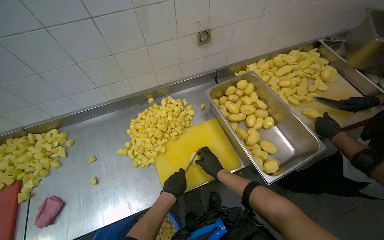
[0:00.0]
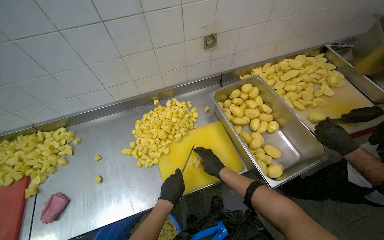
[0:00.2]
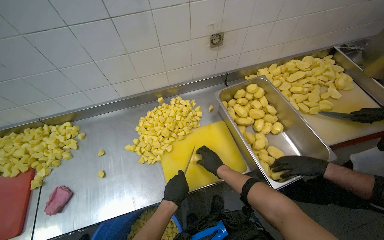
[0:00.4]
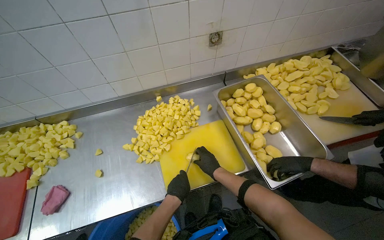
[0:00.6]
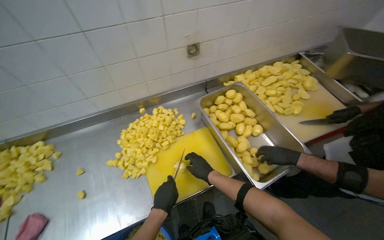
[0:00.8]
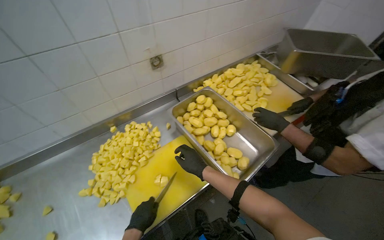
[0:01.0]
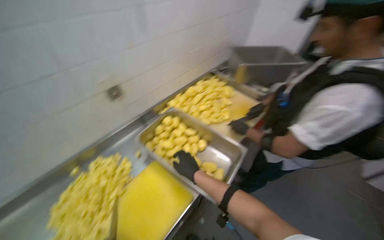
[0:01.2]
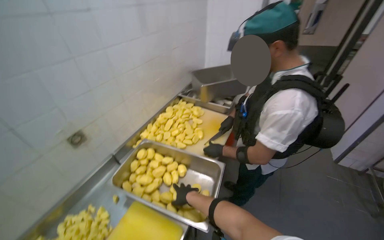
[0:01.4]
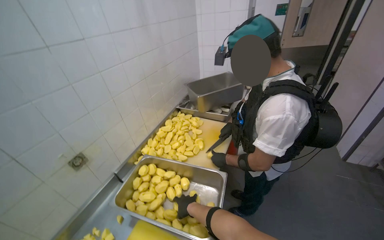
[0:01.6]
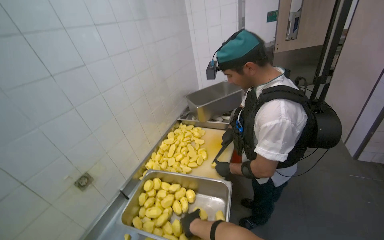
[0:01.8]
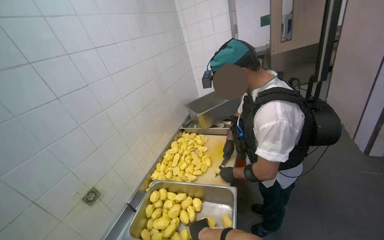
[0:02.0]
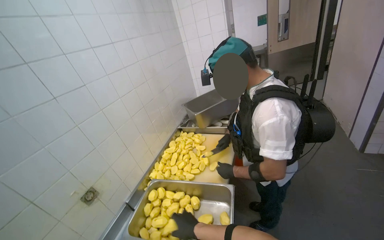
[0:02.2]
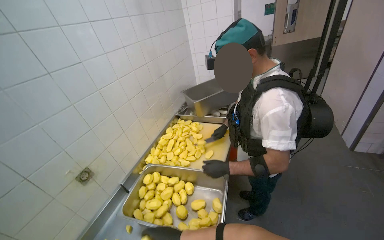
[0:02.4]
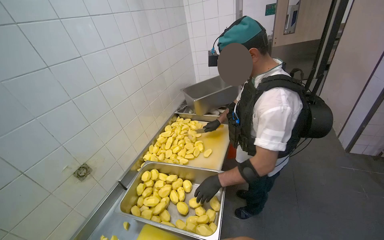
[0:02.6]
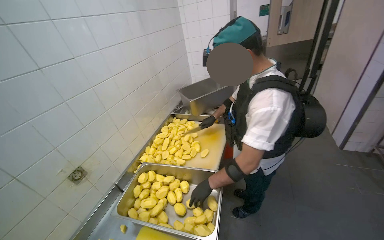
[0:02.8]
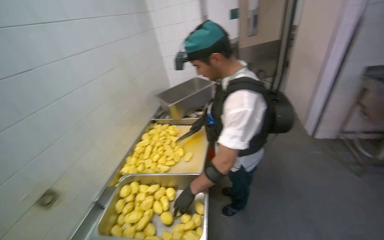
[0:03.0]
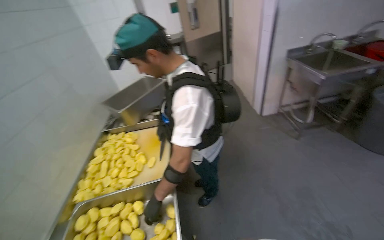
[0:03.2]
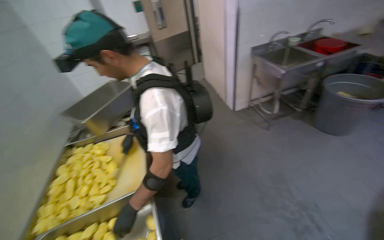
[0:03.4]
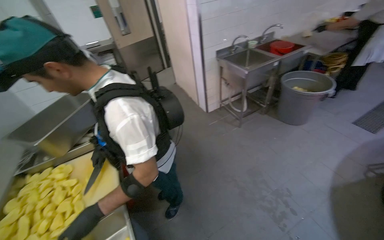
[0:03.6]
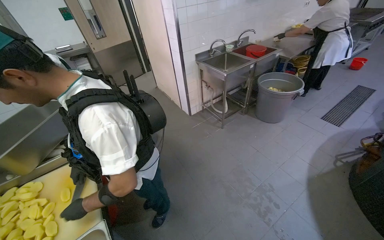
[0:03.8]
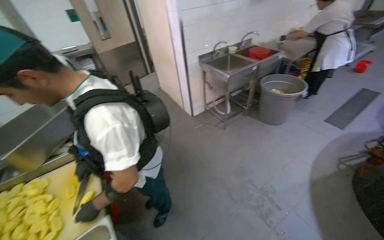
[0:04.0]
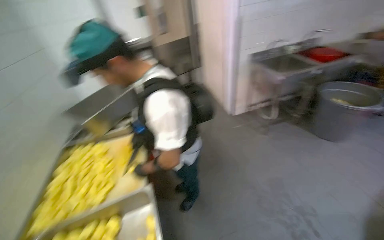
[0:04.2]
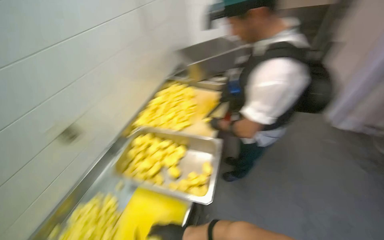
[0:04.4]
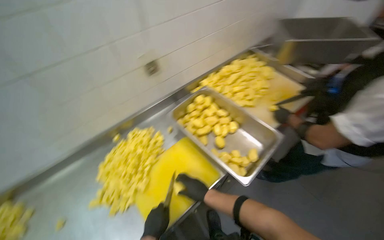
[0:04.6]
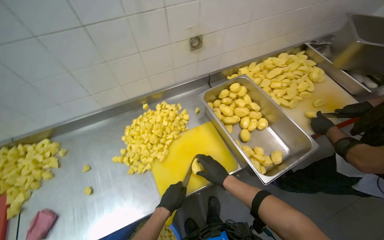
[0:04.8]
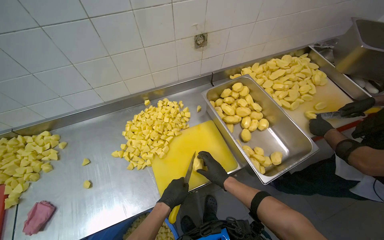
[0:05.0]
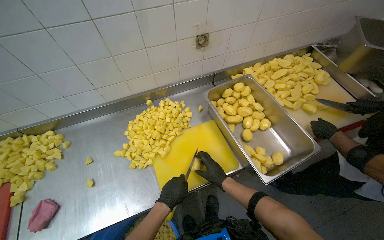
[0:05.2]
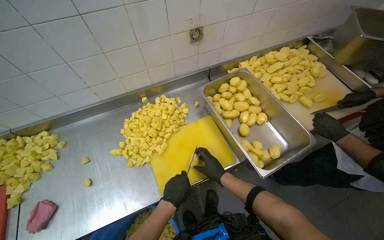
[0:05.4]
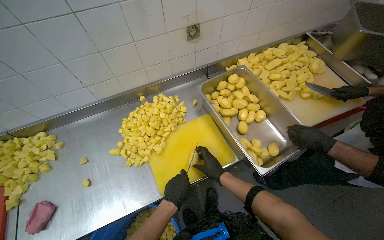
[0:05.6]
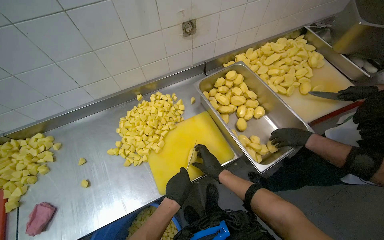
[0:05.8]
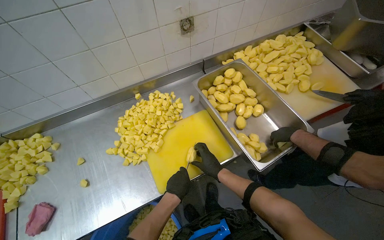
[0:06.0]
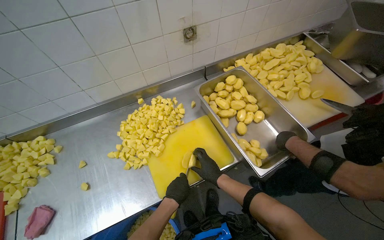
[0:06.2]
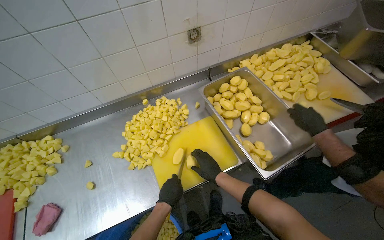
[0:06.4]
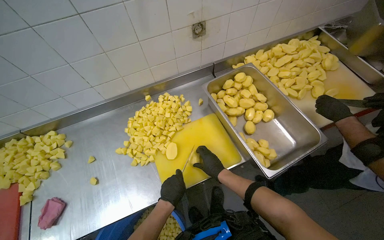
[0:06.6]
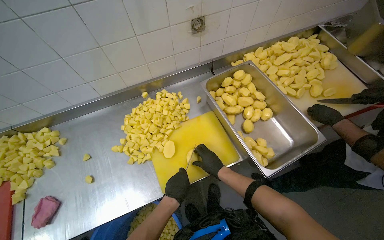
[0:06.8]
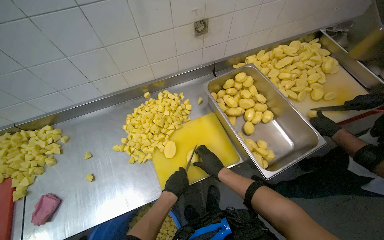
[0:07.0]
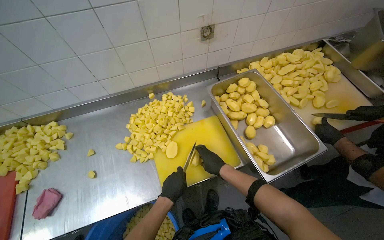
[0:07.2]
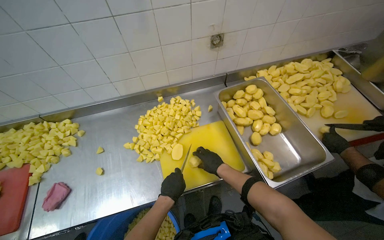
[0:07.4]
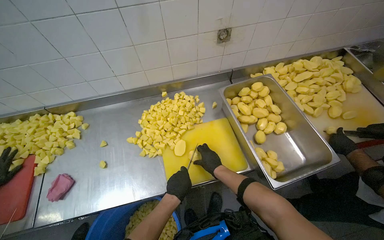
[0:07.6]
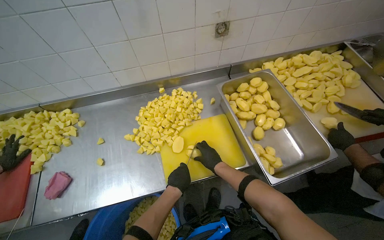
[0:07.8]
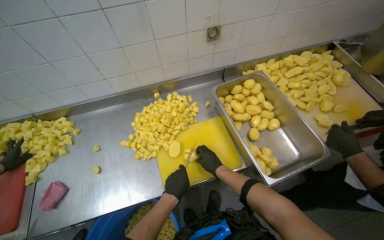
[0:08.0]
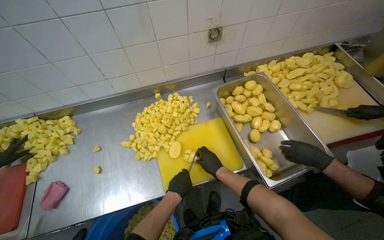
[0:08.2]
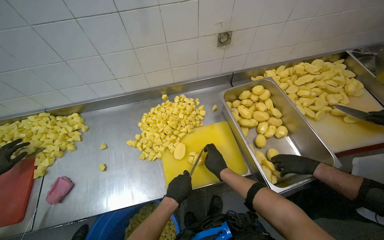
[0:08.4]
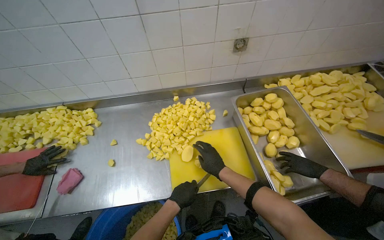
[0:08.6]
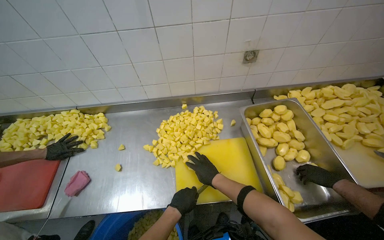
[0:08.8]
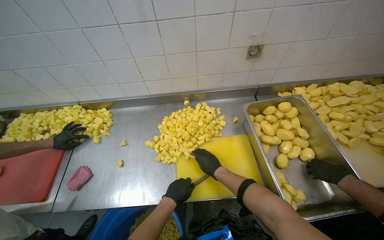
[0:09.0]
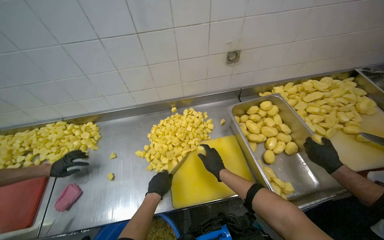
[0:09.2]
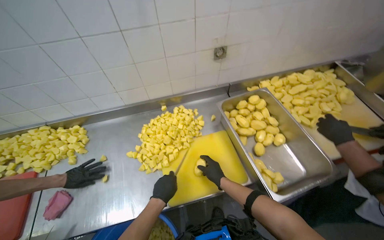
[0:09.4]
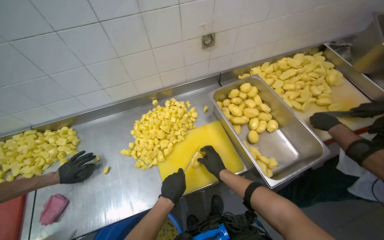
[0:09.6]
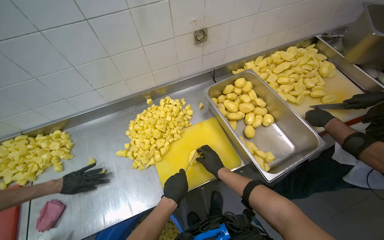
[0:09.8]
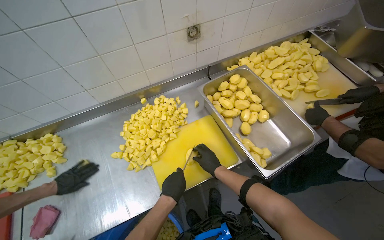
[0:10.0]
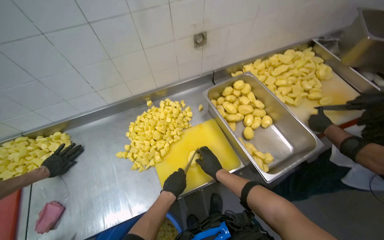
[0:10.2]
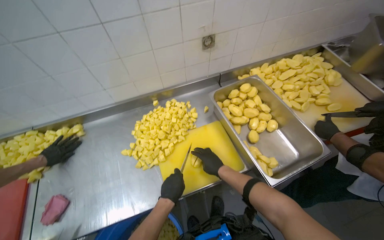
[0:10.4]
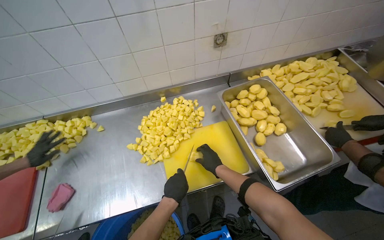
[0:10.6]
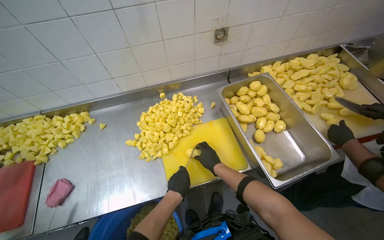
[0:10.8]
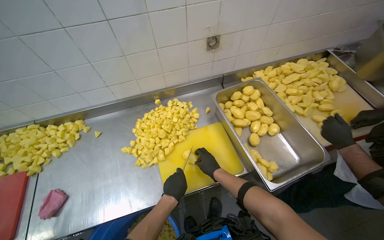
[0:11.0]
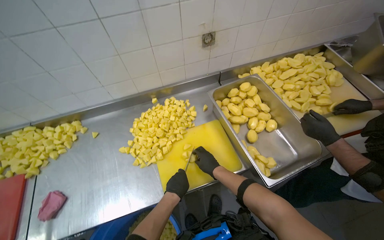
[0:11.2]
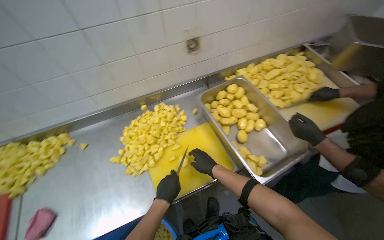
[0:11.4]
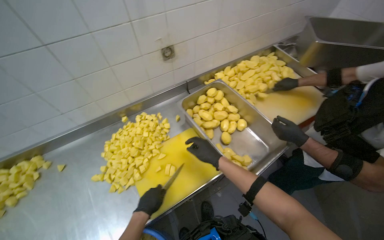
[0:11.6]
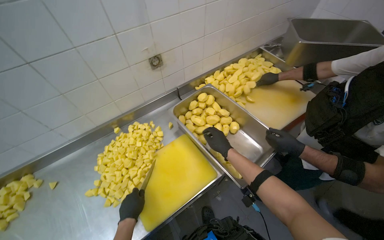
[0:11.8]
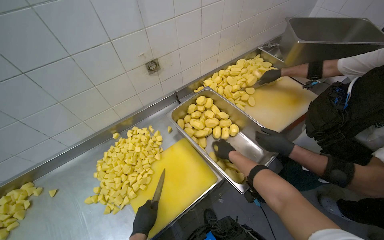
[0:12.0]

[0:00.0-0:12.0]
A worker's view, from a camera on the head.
Job: preparing food.
The whole recording: Cutting potatoes into cubes. The worker continues cutting peeled potatoes into cubes on a yellow cutting board.
0:00.0 to 0:01.6: The head turns to the right by approximately 45 degrees. The view tilts approximately 25 degrees upward.
0:04.4 to 0:06.0: The head rotates approximately 45 degrees to the left. The view tips downward by approximately 20 degrees.
0:06.0 to 0:07.6: The hands make small movements and keep their place.
0:07.6 to 0:09.0: The hands stay close to where they were, moving slightly.
0:10.4 to 0:12.0: The right hand travels to the right by roughly 20 cm.

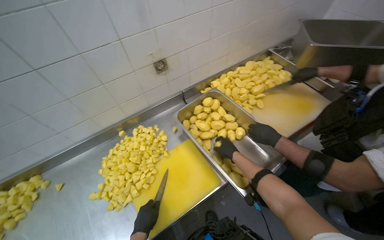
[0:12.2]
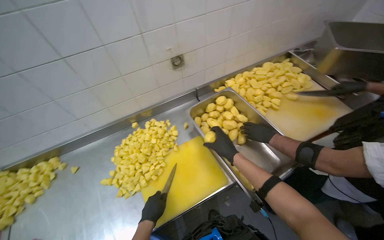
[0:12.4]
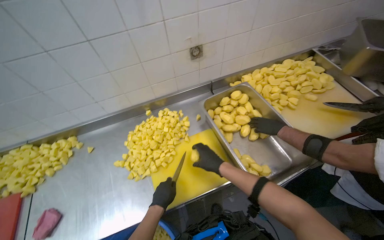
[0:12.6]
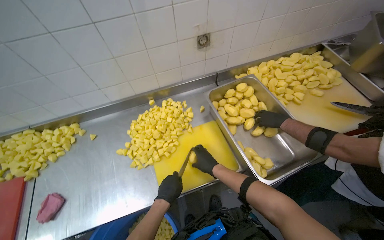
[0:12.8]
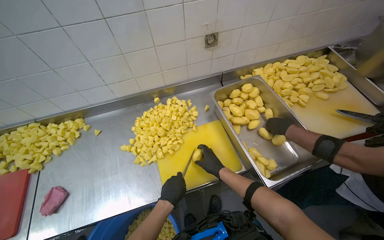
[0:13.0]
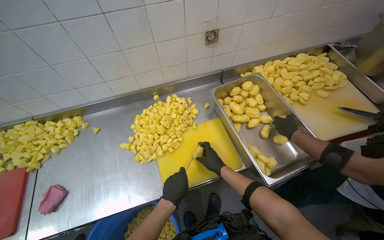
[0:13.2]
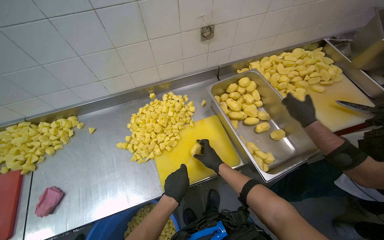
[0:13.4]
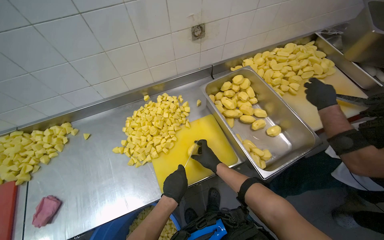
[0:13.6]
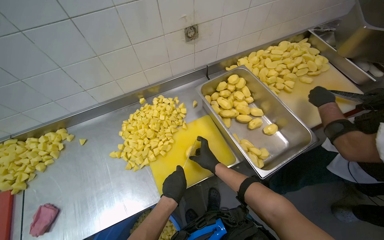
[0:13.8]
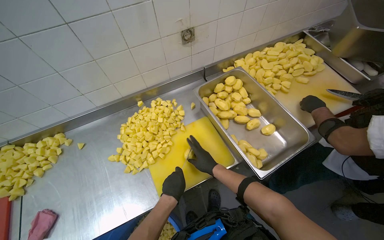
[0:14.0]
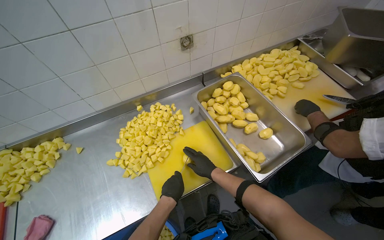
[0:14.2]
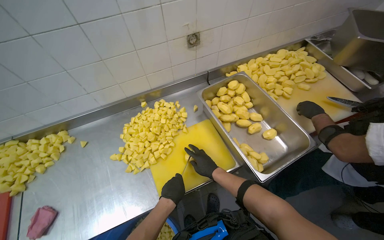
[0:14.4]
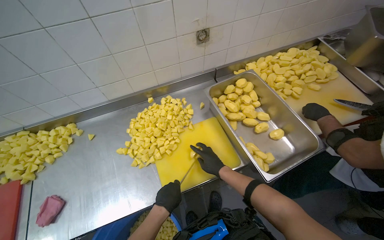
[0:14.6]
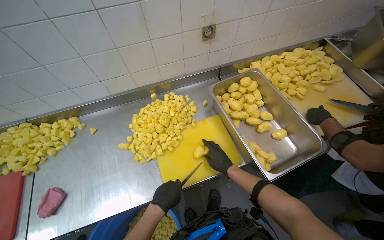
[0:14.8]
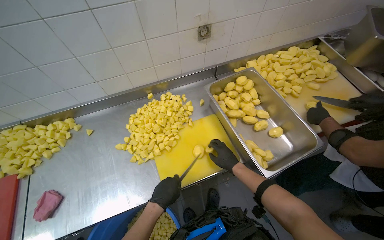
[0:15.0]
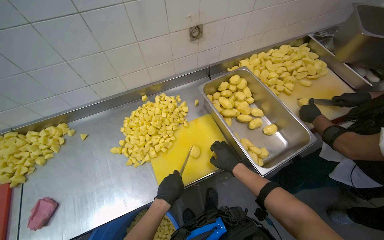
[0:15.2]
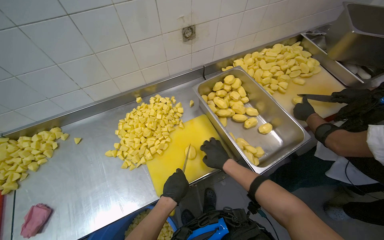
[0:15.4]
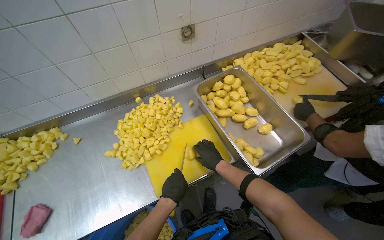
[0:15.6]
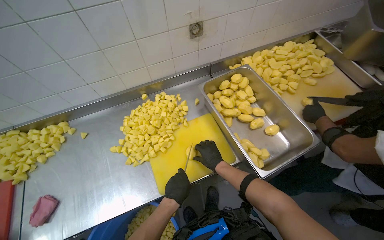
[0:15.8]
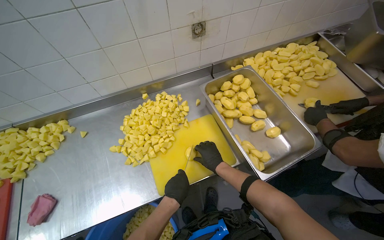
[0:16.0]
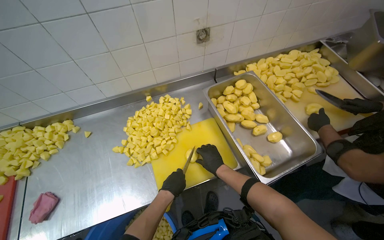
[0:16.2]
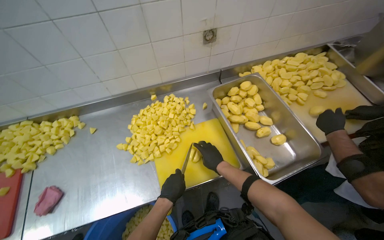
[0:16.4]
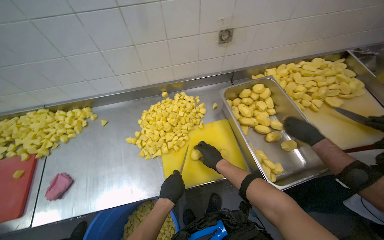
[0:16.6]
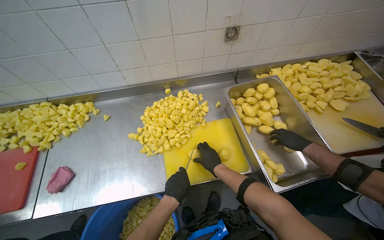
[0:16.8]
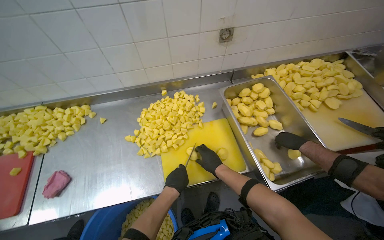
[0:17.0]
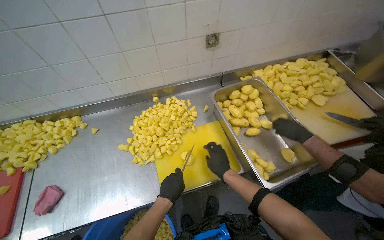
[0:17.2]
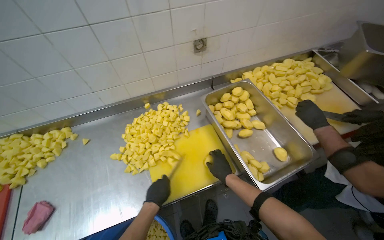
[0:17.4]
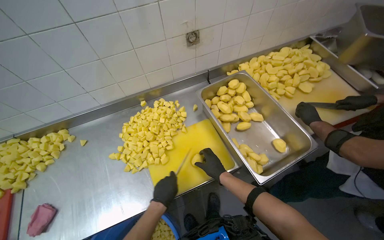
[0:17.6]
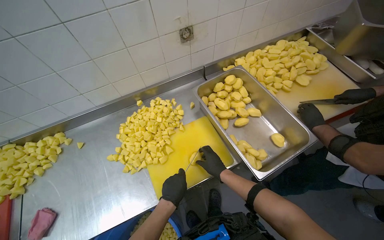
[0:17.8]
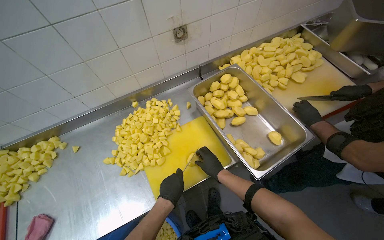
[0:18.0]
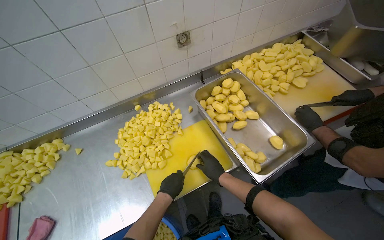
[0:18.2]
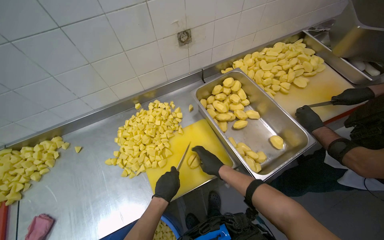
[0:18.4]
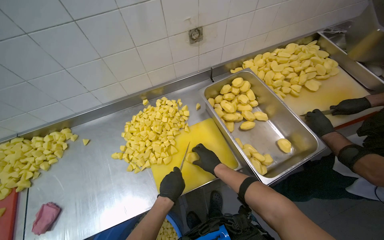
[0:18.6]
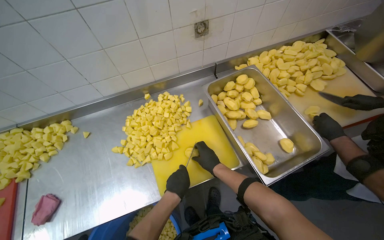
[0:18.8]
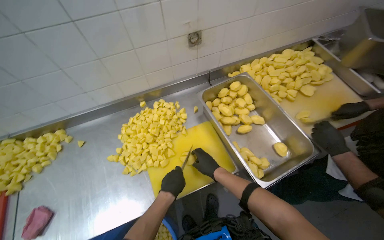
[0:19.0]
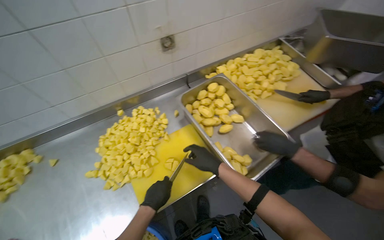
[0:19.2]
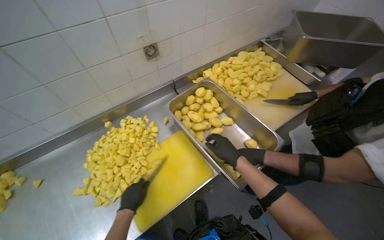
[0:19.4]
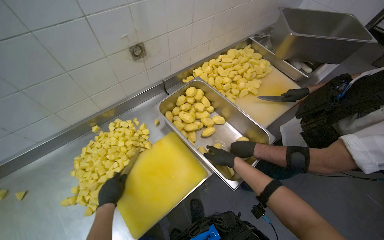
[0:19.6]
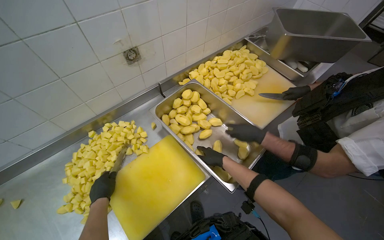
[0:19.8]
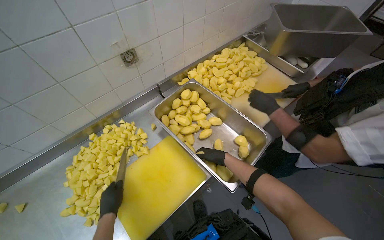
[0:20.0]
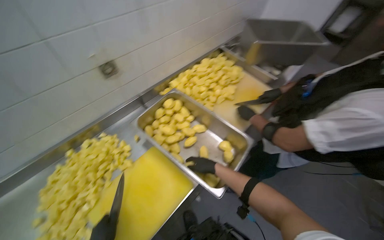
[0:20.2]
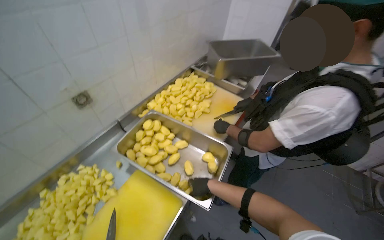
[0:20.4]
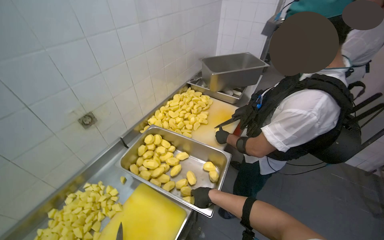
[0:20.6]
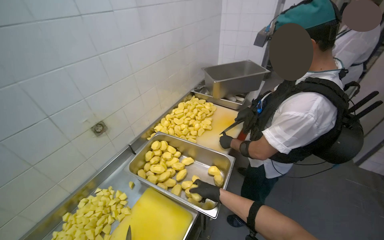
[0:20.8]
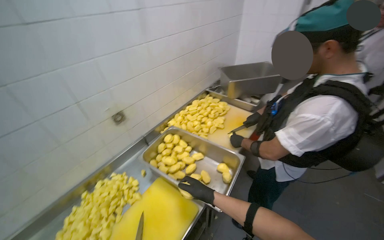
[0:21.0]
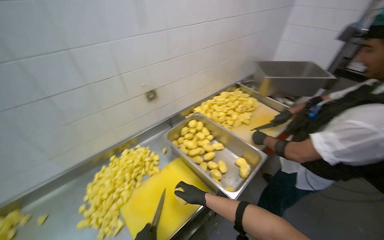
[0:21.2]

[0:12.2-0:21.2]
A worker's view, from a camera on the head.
Job: preparing food.
The whole recording: Cutting potatoes into cubes. The worker continues cutting peeled potatoes into cubes on a yellow cutting board.
0:12.2 to 0:13.8: The right hand heads to the left, covering approximately 20 cm, and reaches about 10 cm nearer to the camera, then returns.
0:13.8 to 0:15.2: The hands make small movements and keep their place.
0:18.2 to 0:19.8: The right hand heads up the picture, covering roughly 10 cm, while the left hand shifts about 10 cm to the left.
0:19.8 to 0:21.2: The wearer looks roughly 15 degrees further upward. The right hand is displaced down the picture by about 10 cm.
